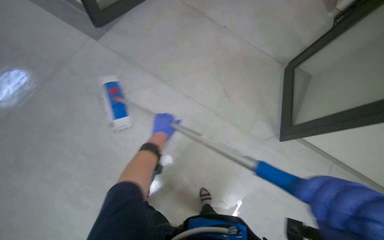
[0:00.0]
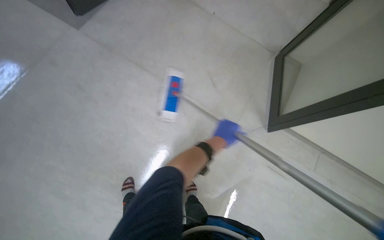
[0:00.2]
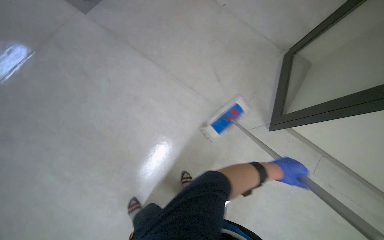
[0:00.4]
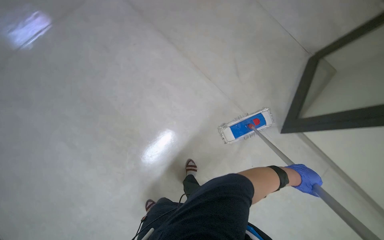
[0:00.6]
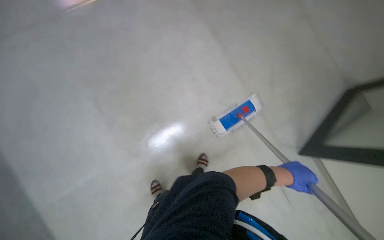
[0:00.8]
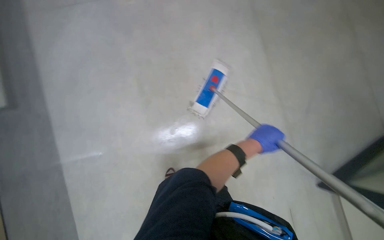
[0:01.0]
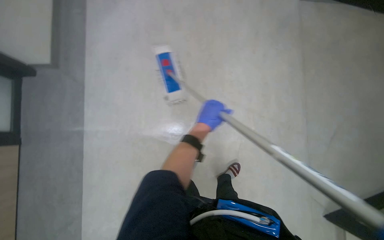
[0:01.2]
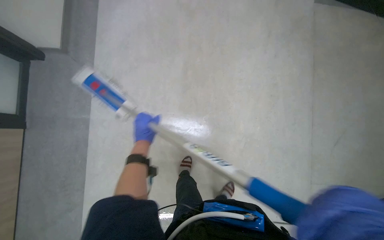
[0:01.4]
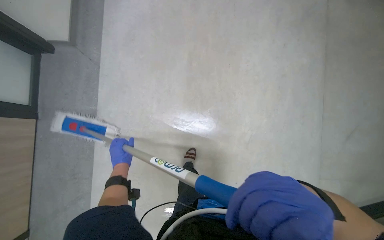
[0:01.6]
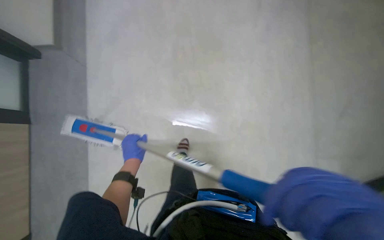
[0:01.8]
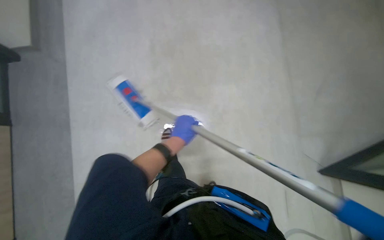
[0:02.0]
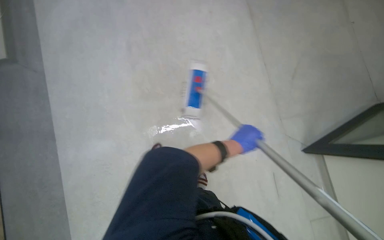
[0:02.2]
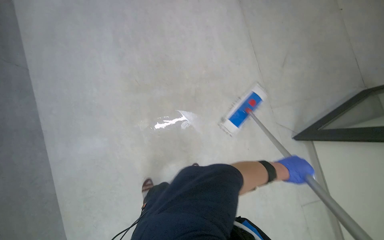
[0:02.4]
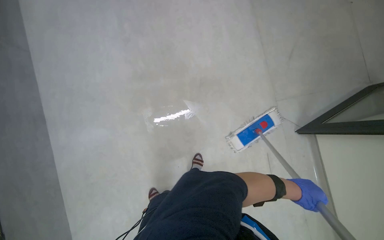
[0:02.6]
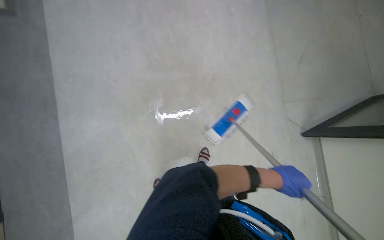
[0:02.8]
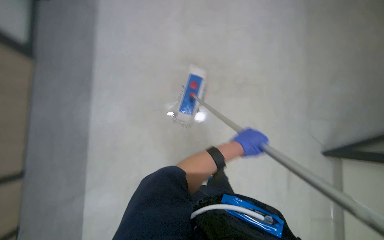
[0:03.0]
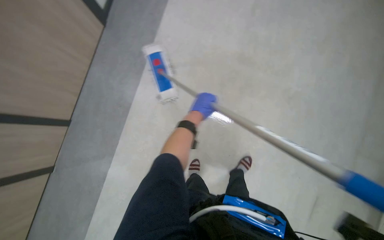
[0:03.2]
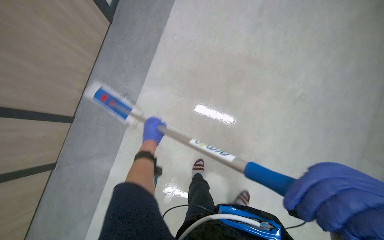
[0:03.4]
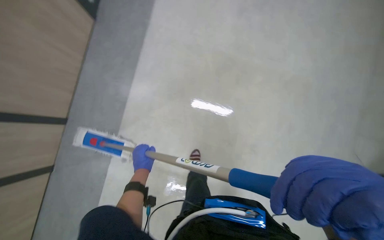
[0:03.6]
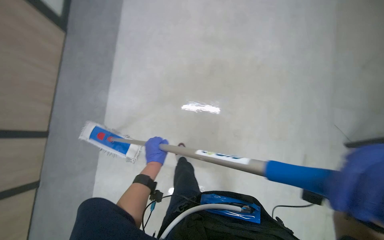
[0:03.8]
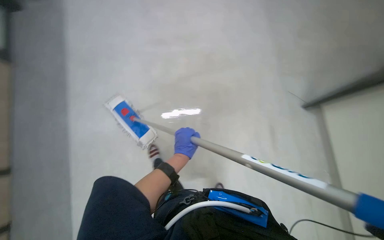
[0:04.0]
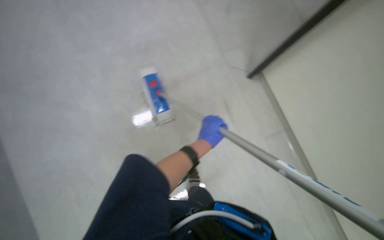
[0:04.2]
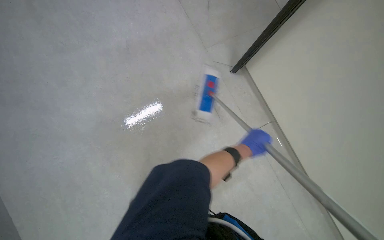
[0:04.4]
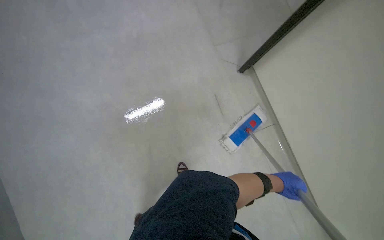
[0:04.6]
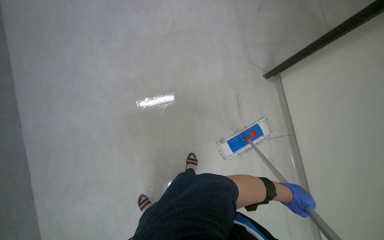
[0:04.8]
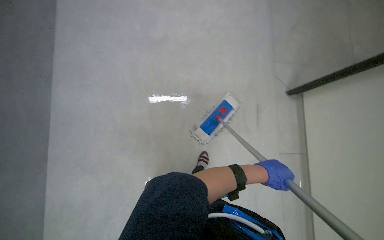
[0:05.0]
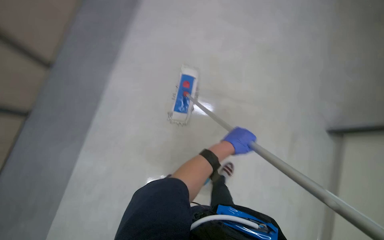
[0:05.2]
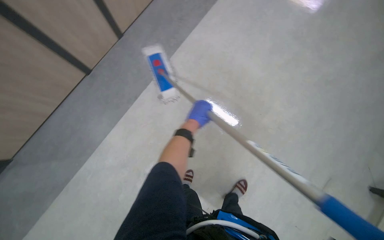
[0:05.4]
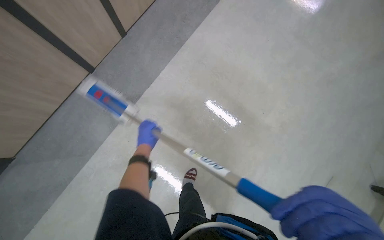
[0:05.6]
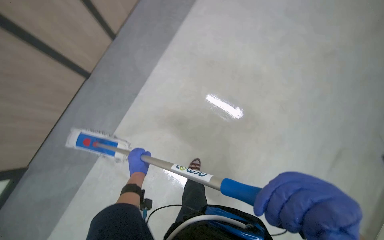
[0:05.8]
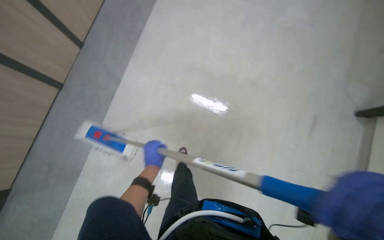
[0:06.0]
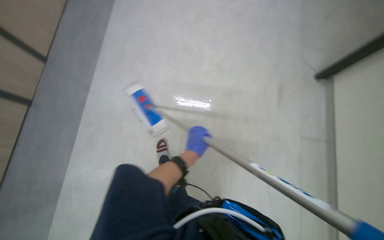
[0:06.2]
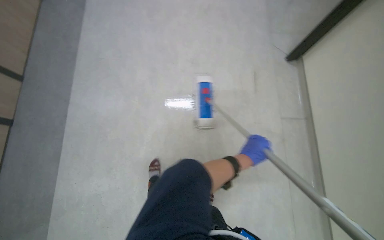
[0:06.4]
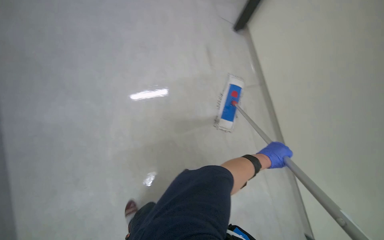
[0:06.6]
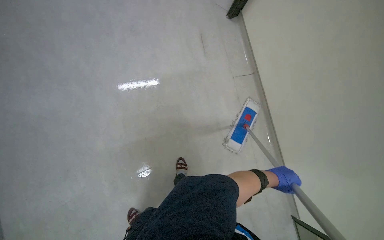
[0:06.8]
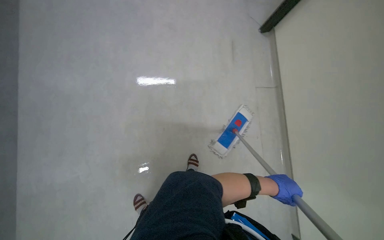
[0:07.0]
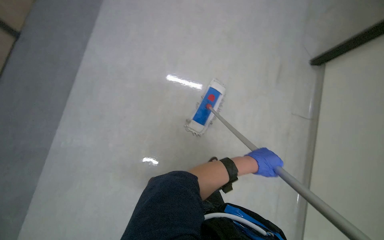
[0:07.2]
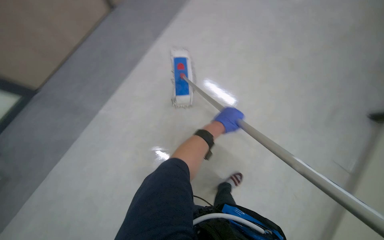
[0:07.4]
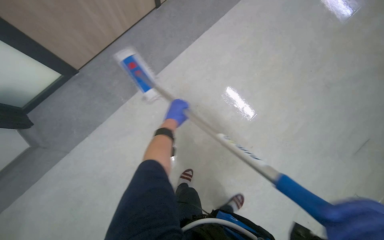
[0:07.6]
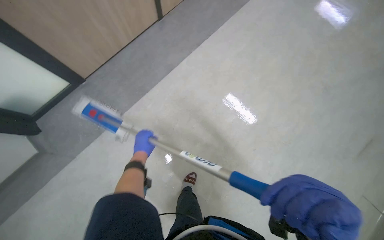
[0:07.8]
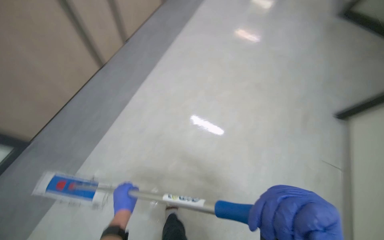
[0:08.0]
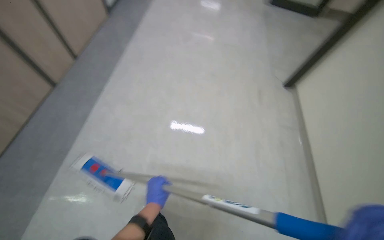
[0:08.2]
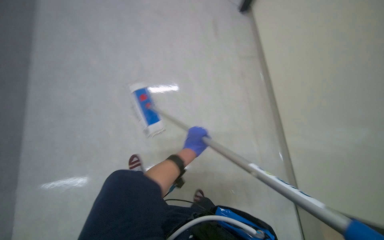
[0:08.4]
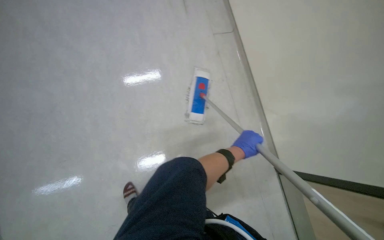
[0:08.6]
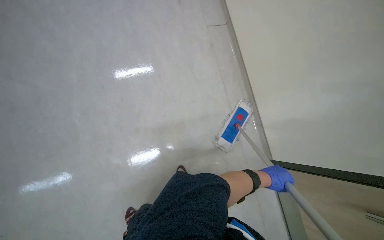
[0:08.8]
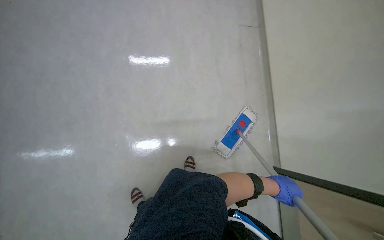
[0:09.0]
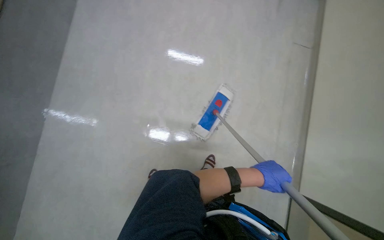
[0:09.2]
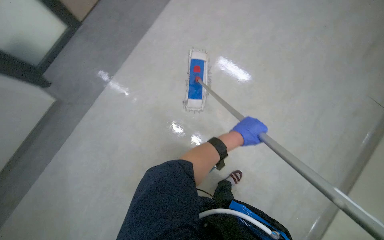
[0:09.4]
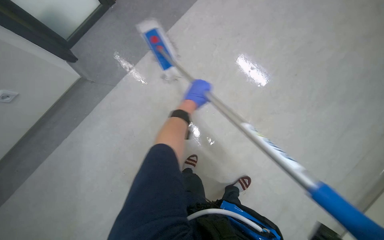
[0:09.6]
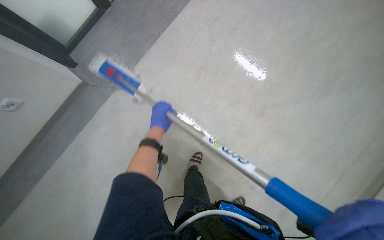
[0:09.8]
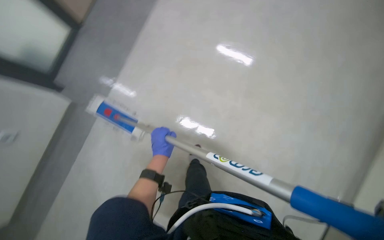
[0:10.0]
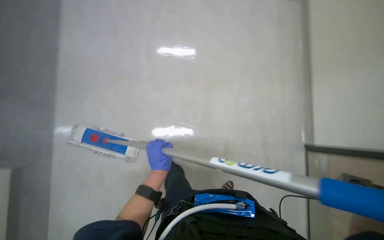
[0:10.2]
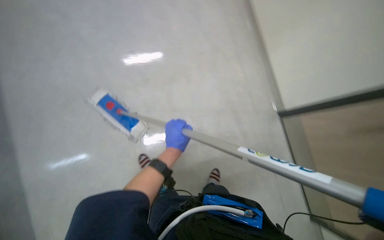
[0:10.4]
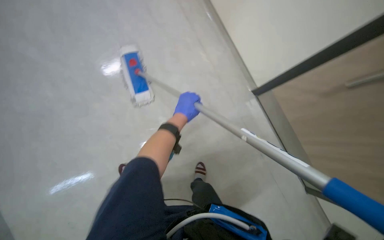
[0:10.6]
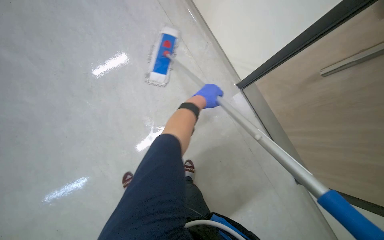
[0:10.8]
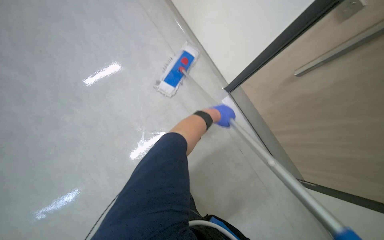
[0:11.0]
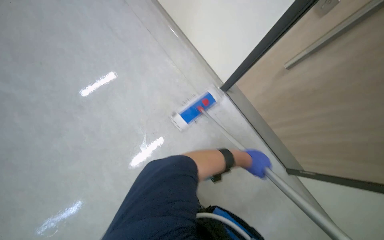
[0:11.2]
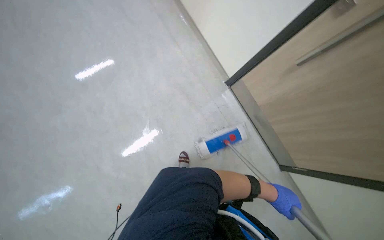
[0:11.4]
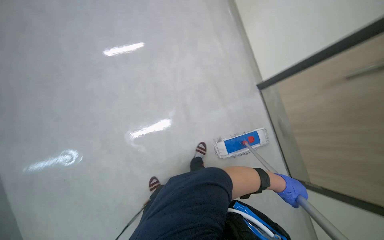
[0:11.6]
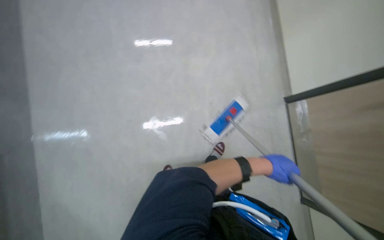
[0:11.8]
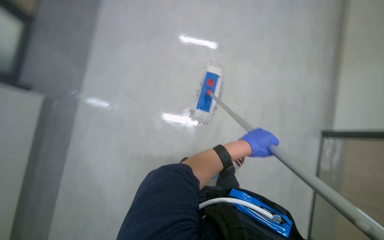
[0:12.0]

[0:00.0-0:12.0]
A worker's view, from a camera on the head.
Job: mopping floor.
The whole recording: Mopping the floor. The worker mops the floor using a flat mop and bucket.
0:00.0 to 0:01.6: The camera travels about 50 cm. The wearer looks about 25 degrees further downward.
0:04.4 to 0:06.0: The view swings roughly 15 degrees to the right.
0:06.0 to 0:07.6: The head turns to the left by about 35 degrees. The left hand reaches roughly 40 cm to the right, then returns.

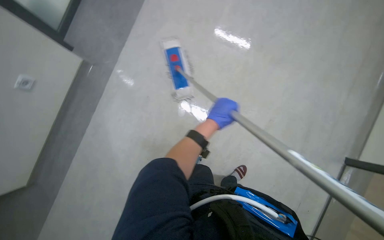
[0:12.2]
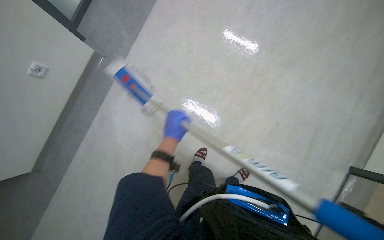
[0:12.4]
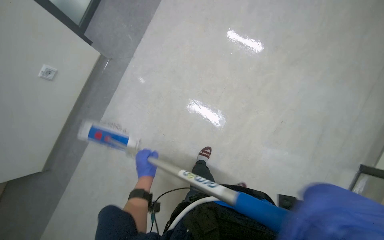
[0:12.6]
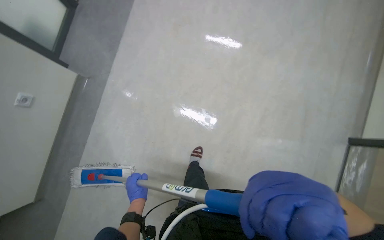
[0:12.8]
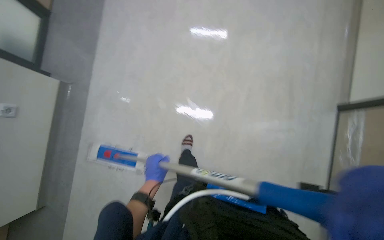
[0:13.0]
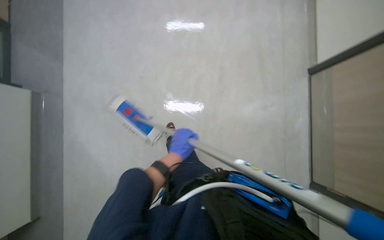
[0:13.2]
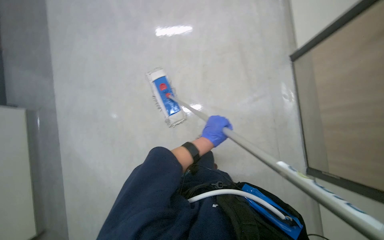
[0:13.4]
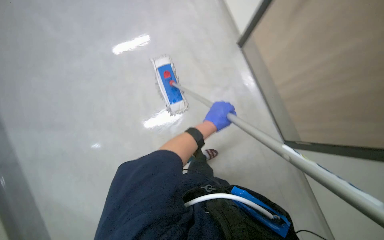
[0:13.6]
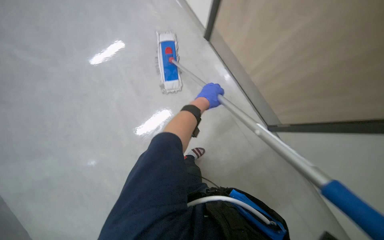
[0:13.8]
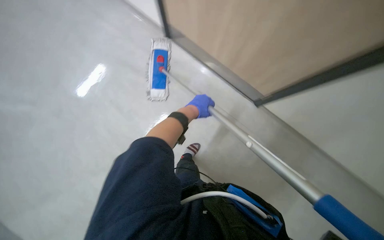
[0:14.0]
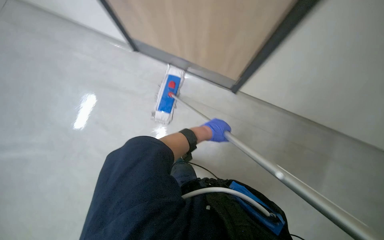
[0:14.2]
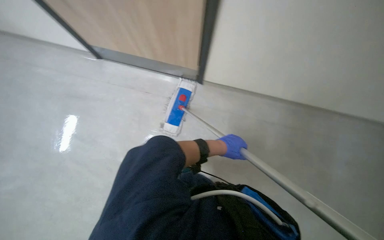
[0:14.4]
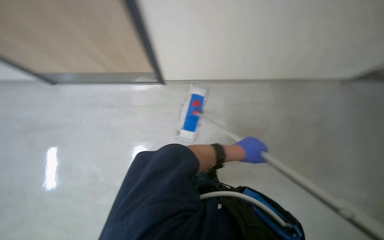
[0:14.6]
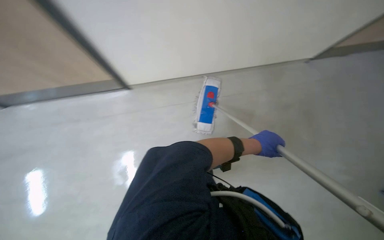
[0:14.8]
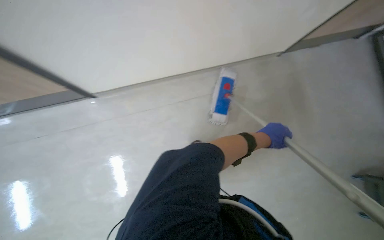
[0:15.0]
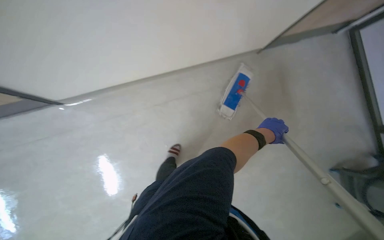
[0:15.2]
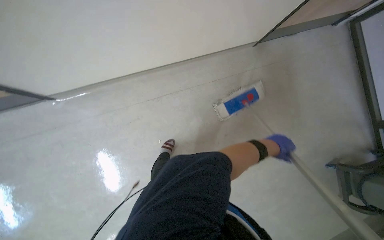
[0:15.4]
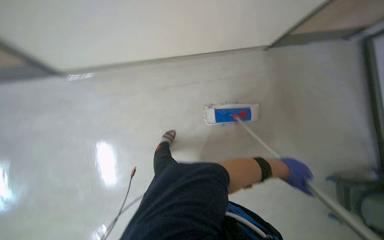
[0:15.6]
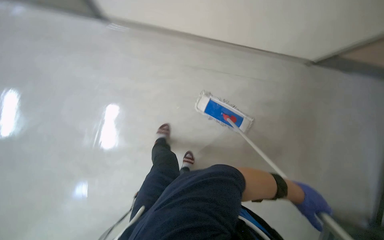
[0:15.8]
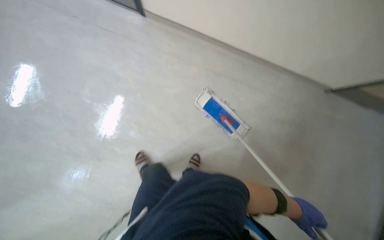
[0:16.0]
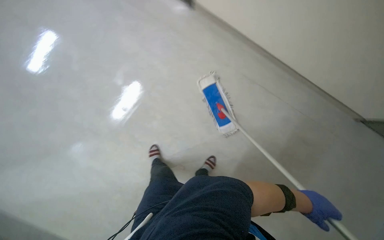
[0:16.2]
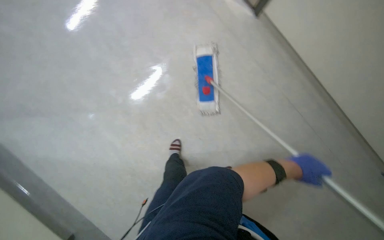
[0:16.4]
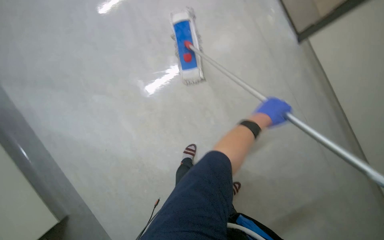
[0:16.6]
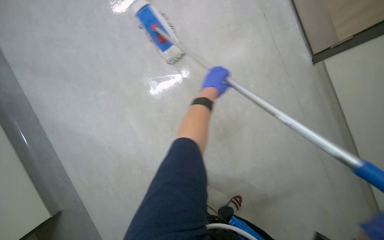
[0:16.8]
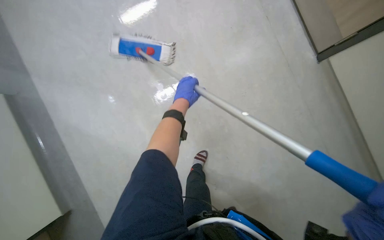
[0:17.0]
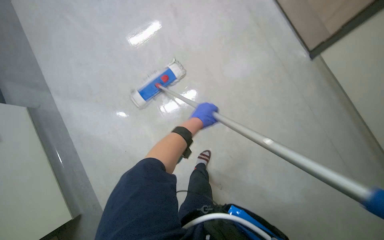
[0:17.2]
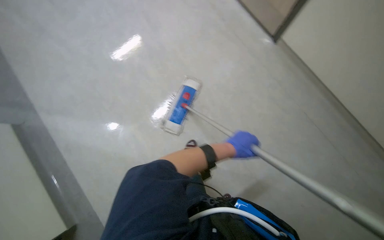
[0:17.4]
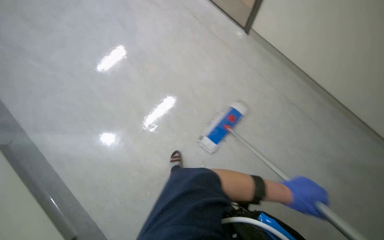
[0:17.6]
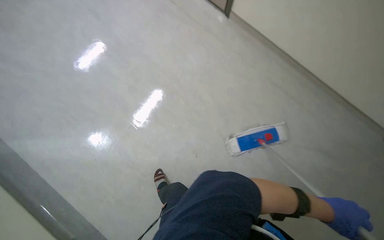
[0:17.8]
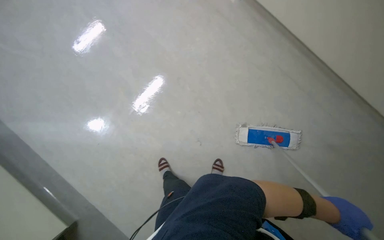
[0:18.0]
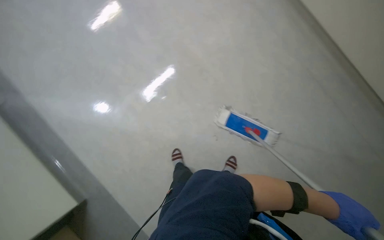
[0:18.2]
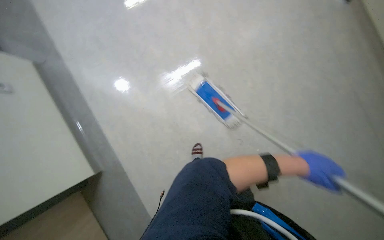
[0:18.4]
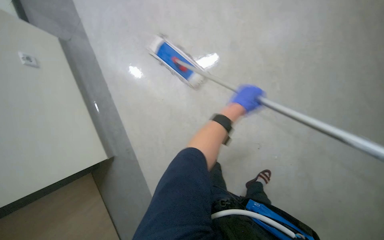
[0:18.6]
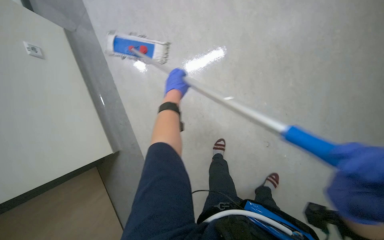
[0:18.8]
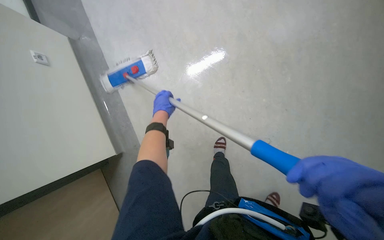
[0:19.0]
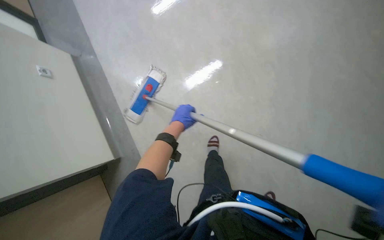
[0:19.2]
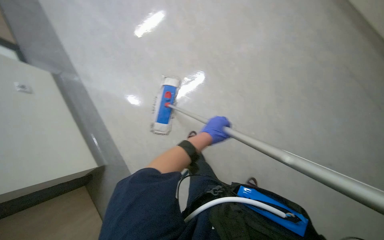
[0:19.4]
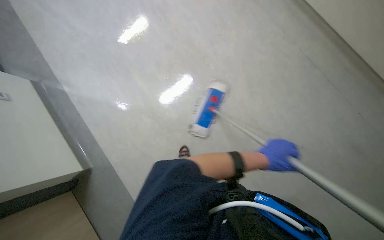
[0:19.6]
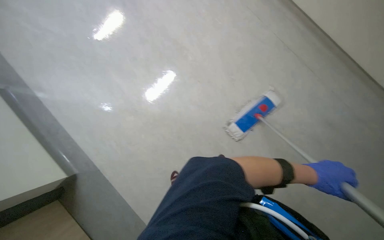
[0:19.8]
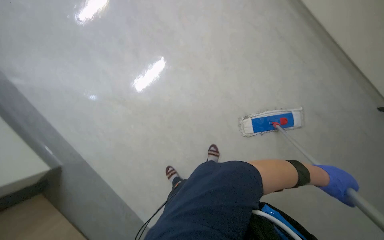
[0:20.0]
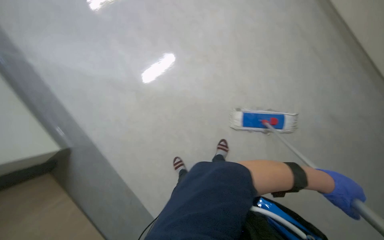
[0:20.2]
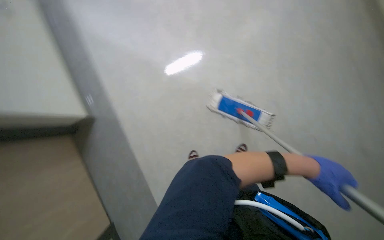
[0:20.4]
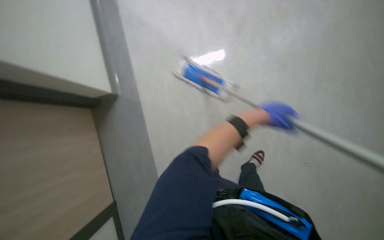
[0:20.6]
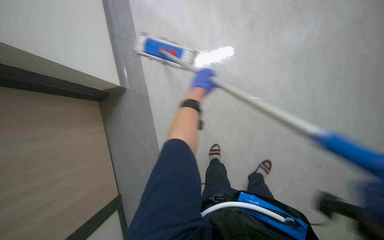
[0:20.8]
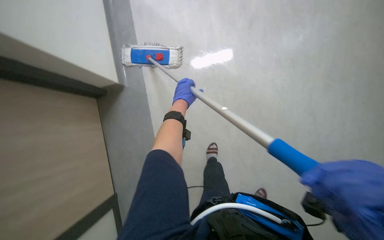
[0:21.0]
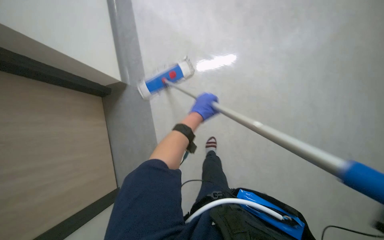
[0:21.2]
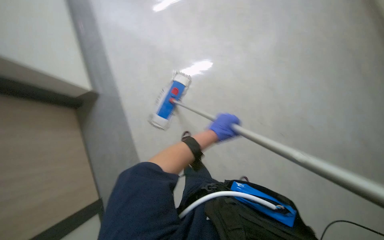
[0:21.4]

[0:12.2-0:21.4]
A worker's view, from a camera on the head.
Job: mopping floor.
The whole recording: Mopping the floor. The worker mops the floor using a flat mop and bucket.
0:12.2 to 0:13.8: The camera travels about 60 cm.
0:13.8 to 0:15.2: The left hand goes about 15 cm to the right and down the picture.
0:16.8 to 0:18.4: The left hand travels down the picture and to the right by about 30 cm.
0:18.4 to 0:19.8: The left hand travels to the left and back again, some 50 cm each way.
0:19.8 to 0:21.4: The left hand heads to the left, covering about 30 cm.
